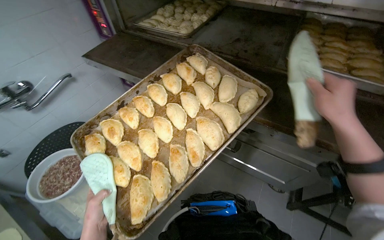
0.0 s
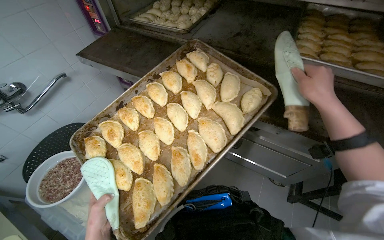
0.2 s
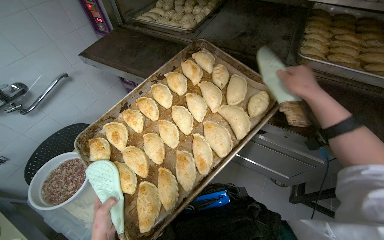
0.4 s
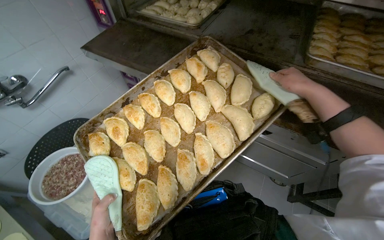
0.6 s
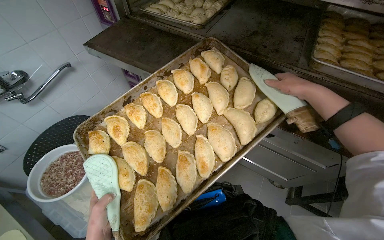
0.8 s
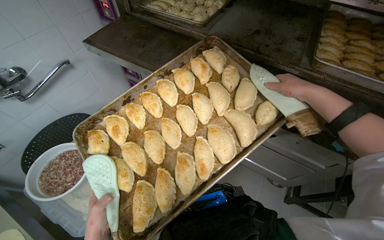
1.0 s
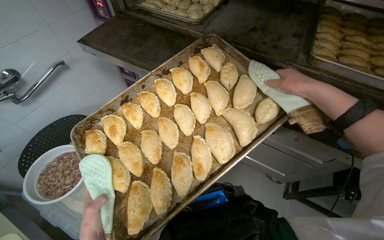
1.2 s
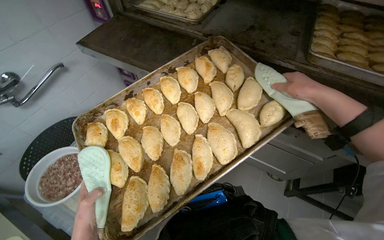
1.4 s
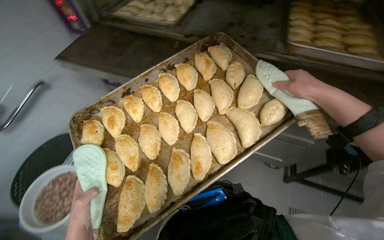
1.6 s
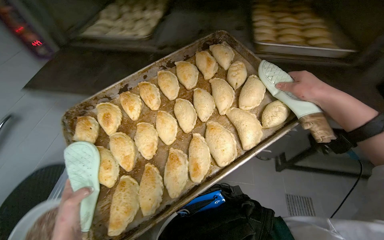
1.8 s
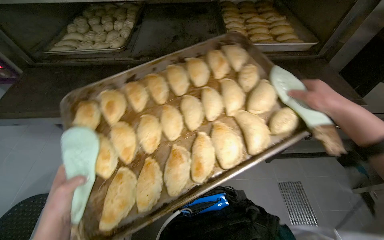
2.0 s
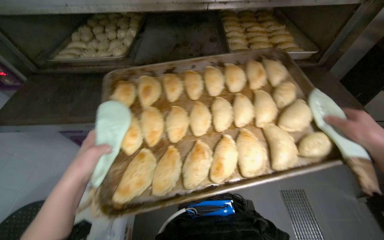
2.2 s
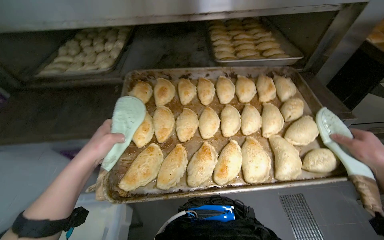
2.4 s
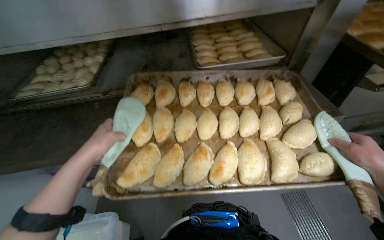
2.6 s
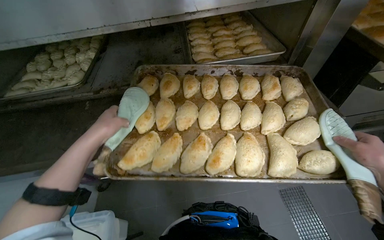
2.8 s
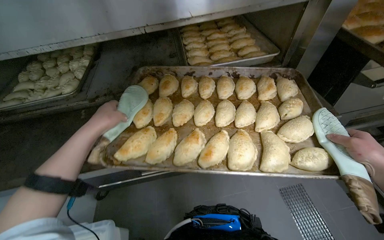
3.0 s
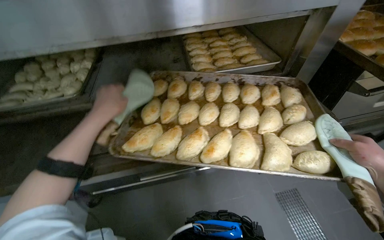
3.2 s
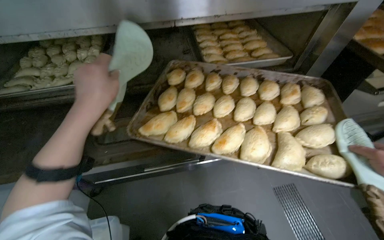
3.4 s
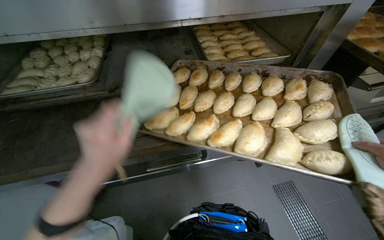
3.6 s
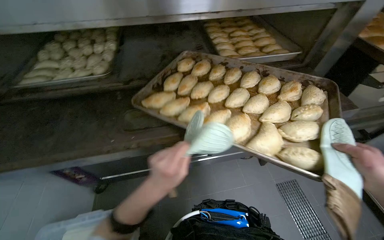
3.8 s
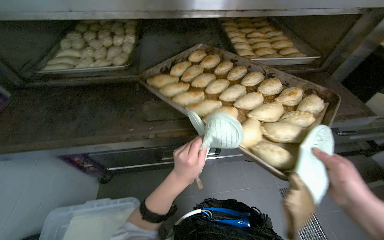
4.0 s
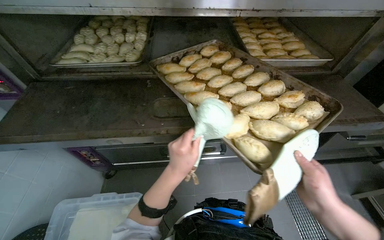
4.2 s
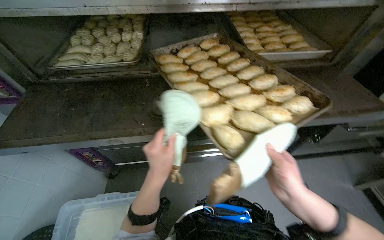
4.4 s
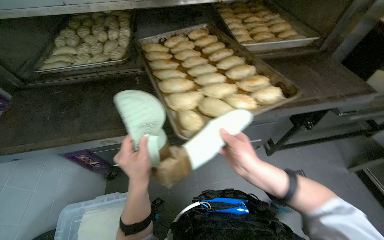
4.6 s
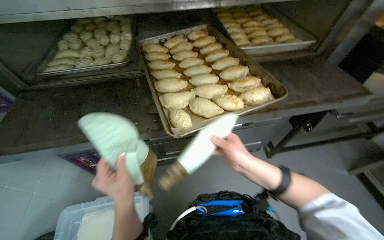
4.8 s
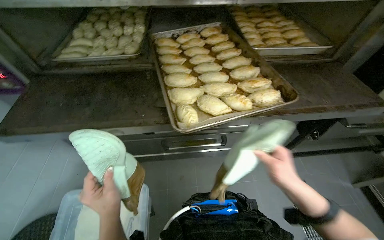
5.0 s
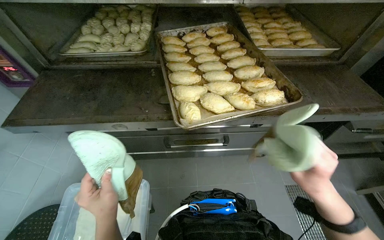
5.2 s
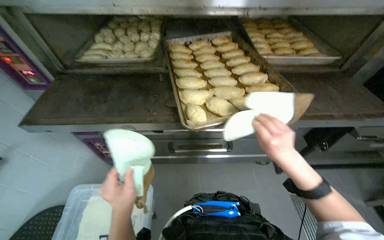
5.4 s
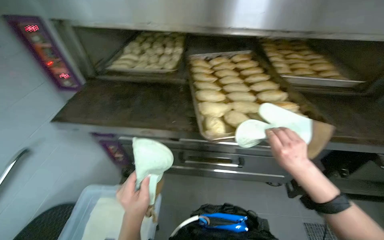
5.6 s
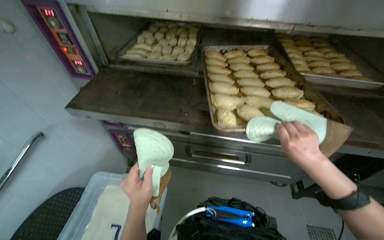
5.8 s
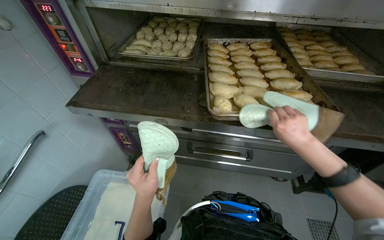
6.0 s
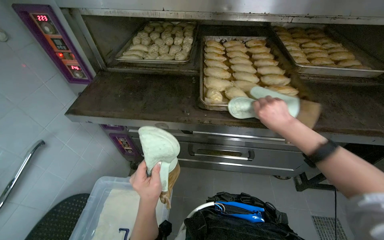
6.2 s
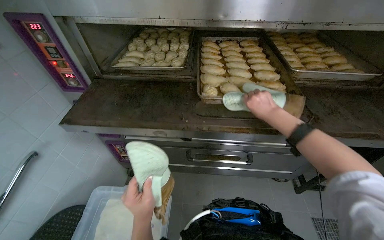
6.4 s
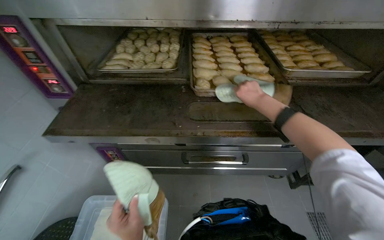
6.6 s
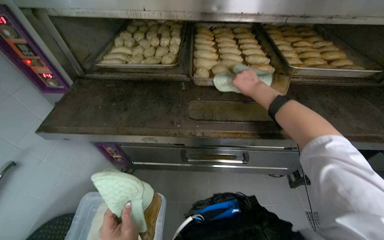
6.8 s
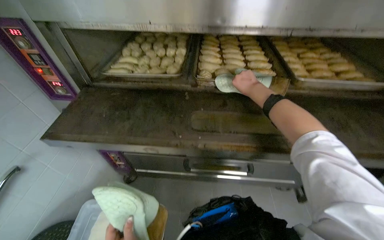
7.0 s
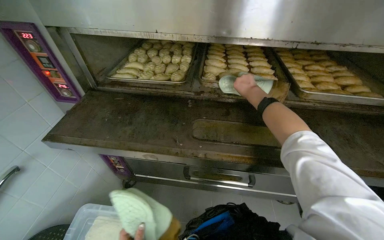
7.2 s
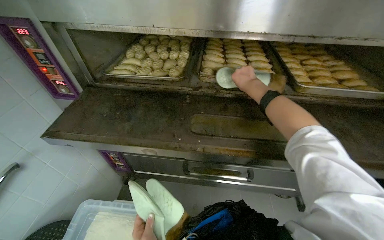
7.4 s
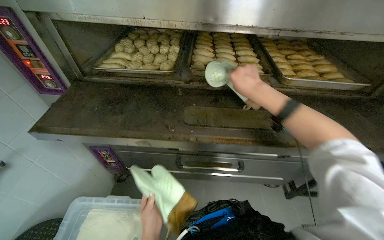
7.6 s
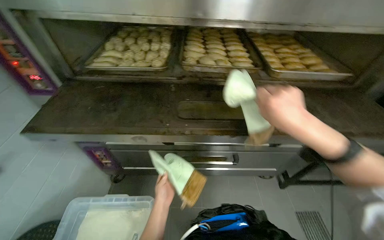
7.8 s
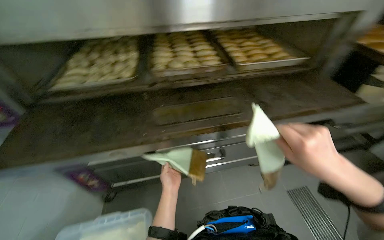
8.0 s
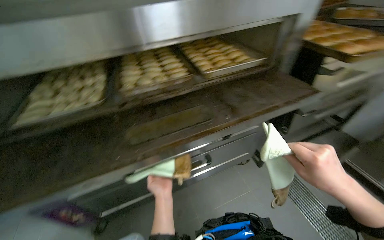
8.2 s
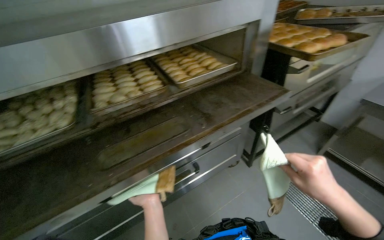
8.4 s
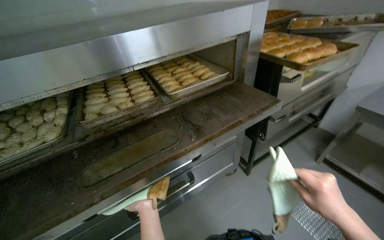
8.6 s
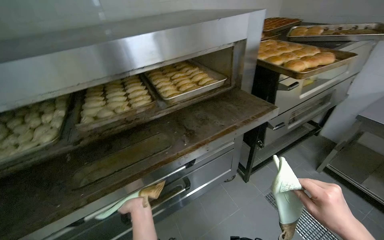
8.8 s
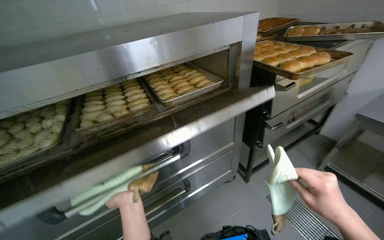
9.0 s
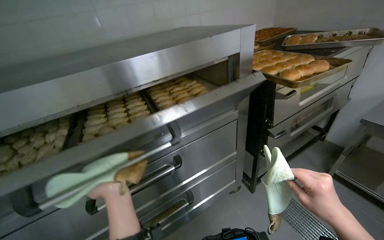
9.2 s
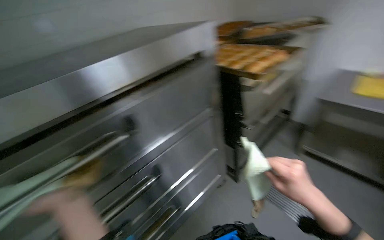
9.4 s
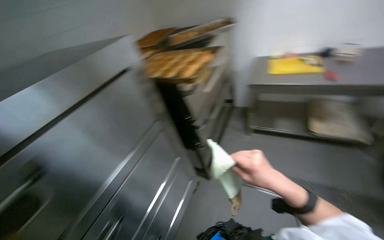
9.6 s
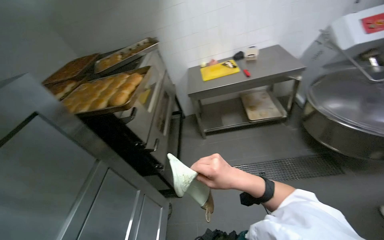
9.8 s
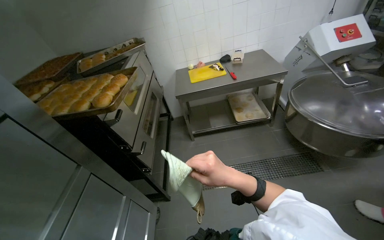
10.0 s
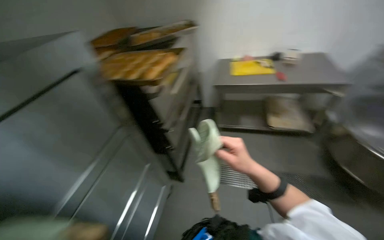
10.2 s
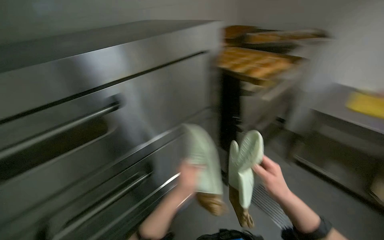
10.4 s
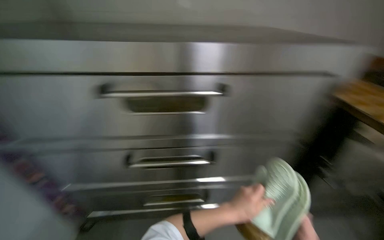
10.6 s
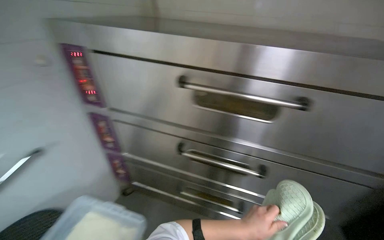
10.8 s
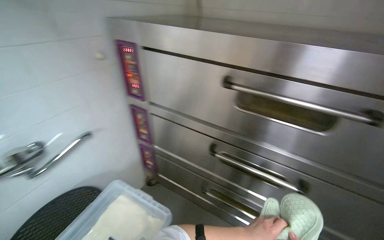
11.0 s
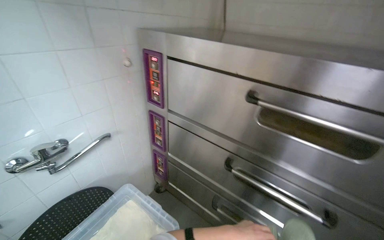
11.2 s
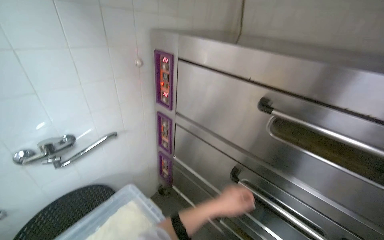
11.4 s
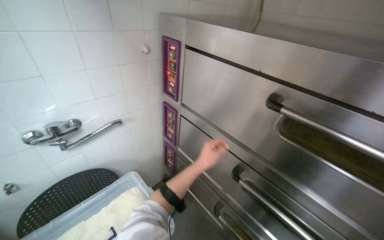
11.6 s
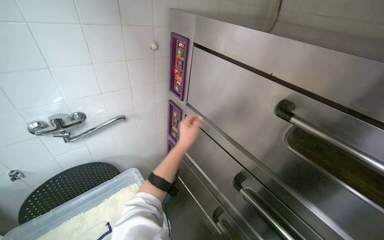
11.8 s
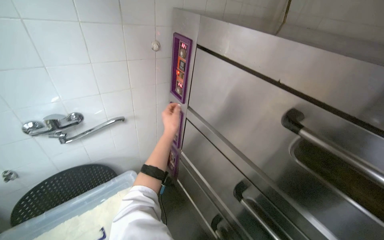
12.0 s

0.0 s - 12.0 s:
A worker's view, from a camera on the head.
Job: cooking food.
The whole recording: Removing baked goods from oven. The worker uses oven mitts to remove trays of baked goods from the oven.
0.0 s - 1.6 s: The right hand goes approximately 15 cm farther from the camera and up the picture.
1.6 s - 3.0 s: The wearer looks about 35 degrees further to the left.
3.0 s - 4.4 s: The wearer's head swings about 35 degrees to the left. The left hand heads down the picture, nearer to the camera and to the right, covering roughly 50 cm.
4.4 s - 6.0 s: The left hand moves down the picture, about 15 cm. The right hand heads up the picture and farther from the camera, covering some 15 cm.
6.0 s - 7.6 s: The right hand shifts roughly 25 cm up the picture and to the left.
7.6 s - 9.0 s: The head turns to the right by roughly 35 degrees.
9.0 s - 10.4 s: The wearer looks some 35 degrees further to the right.
10.4 s - 12.0 s: The wearer's head swings roughly 60 degrees to the left.

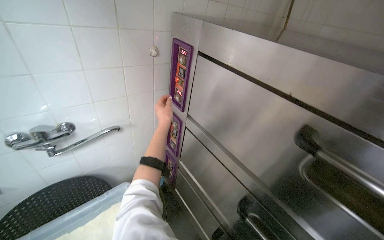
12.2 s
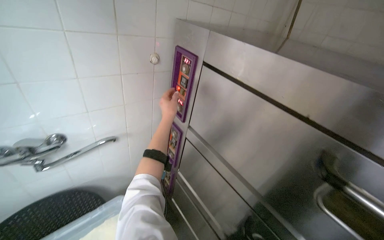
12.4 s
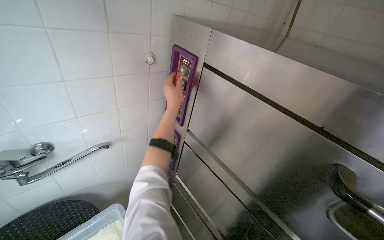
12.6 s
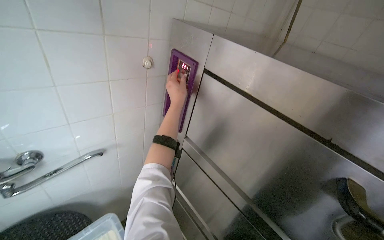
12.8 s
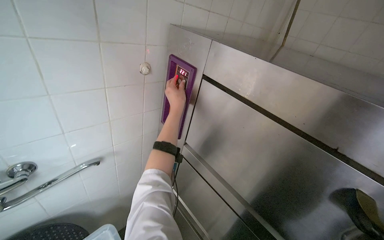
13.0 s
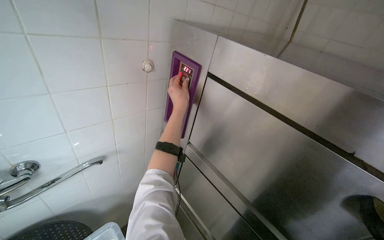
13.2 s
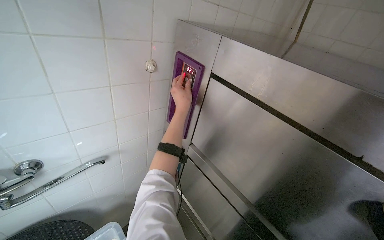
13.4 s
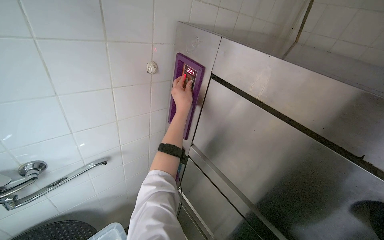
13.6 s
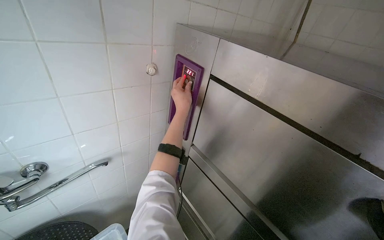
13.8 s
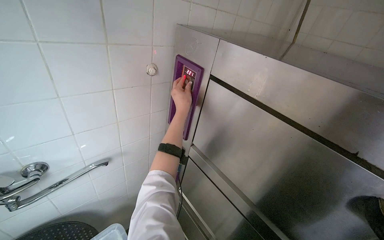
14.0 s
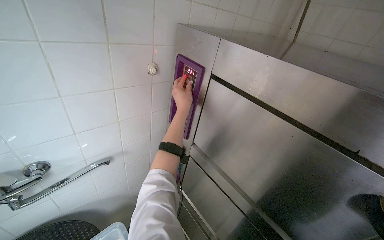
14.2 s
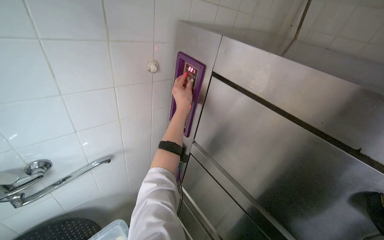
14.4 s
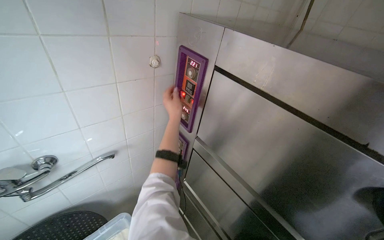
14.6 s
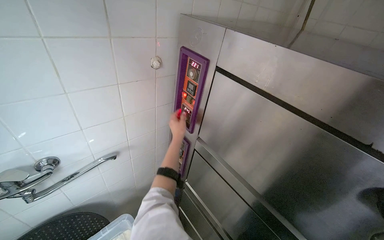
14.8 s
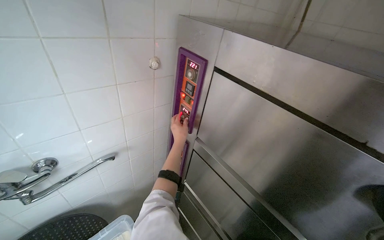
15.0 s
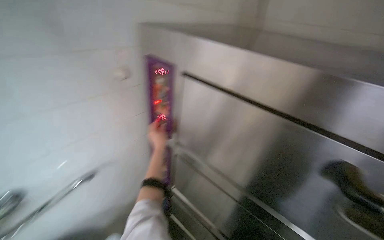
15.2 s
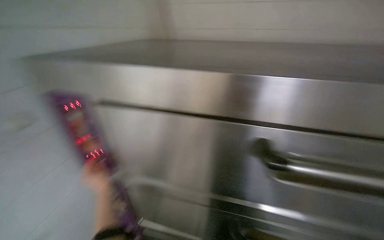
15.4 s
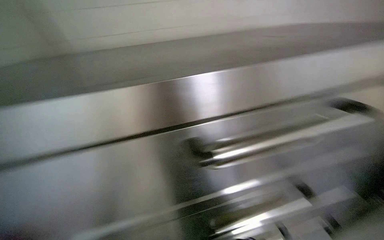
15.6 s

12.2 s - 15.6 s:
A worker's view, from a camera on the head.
Job: cooking food.
The whole recording: Removing baked goods from oven. The worker uses oven mitts to remove trays of baked goods from the oven.
13.8 s - 15.6 s: The head turns to the right by roughly 45 degrees.

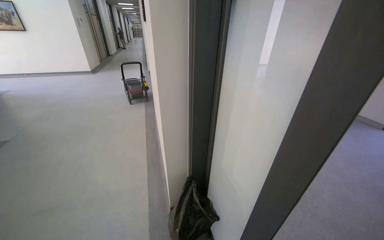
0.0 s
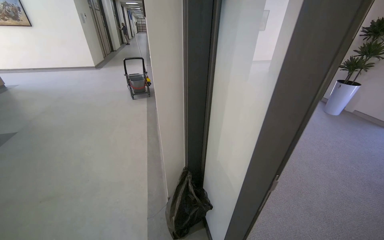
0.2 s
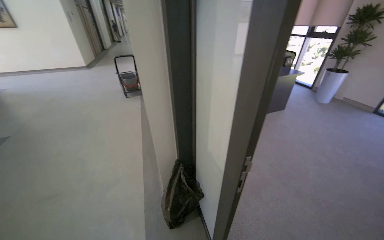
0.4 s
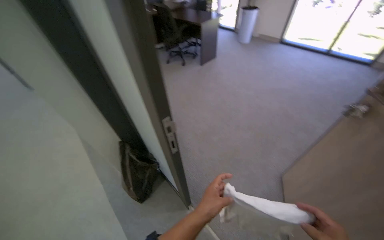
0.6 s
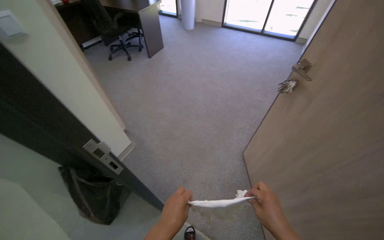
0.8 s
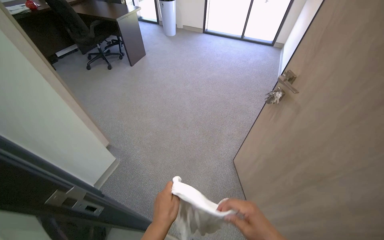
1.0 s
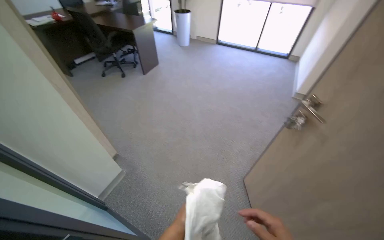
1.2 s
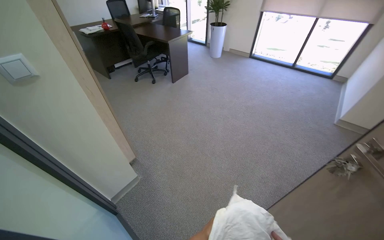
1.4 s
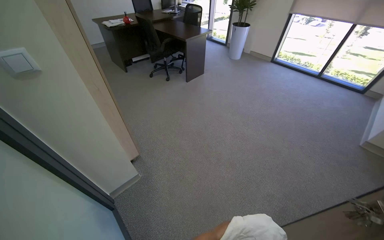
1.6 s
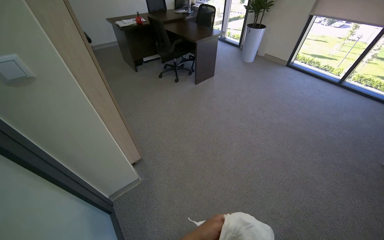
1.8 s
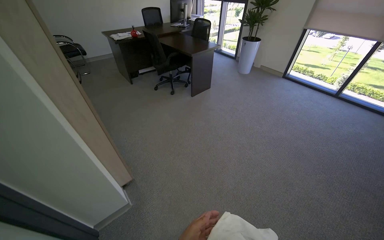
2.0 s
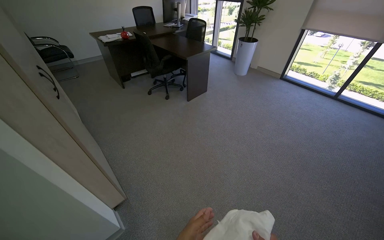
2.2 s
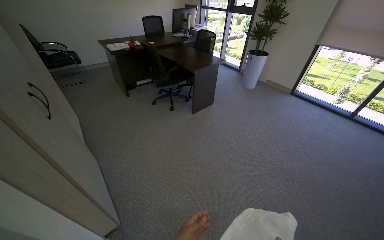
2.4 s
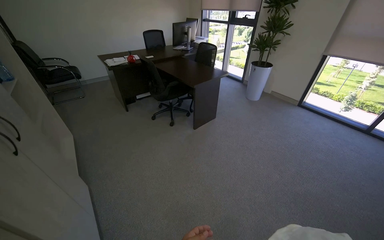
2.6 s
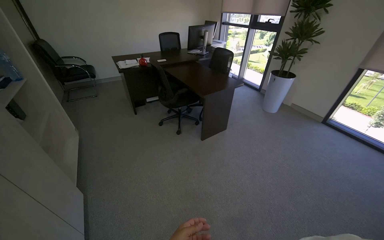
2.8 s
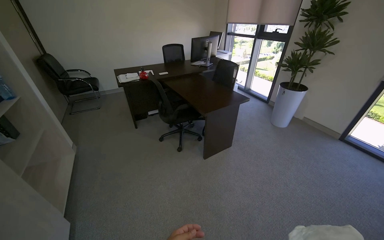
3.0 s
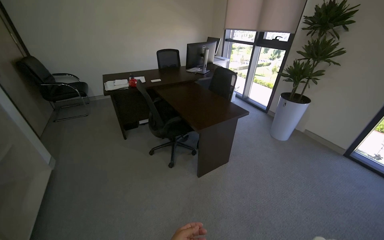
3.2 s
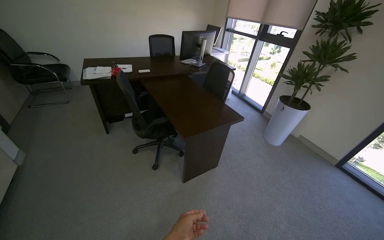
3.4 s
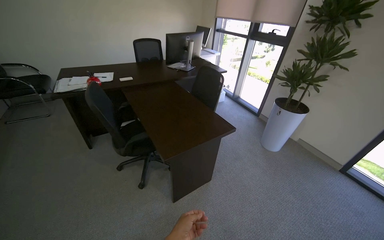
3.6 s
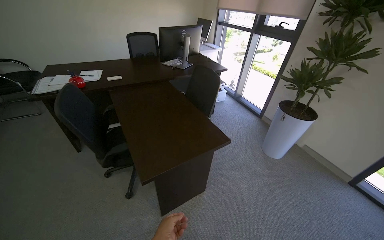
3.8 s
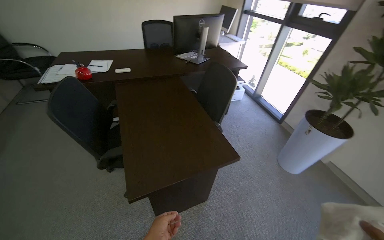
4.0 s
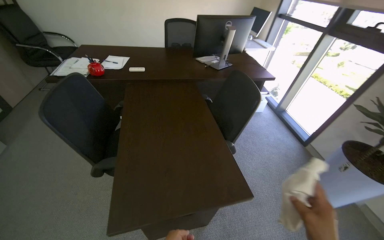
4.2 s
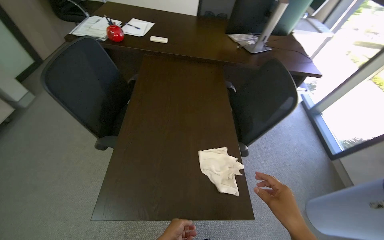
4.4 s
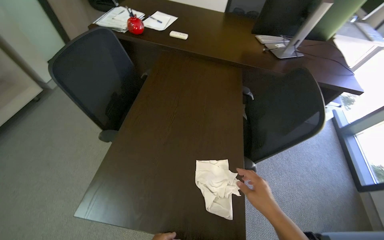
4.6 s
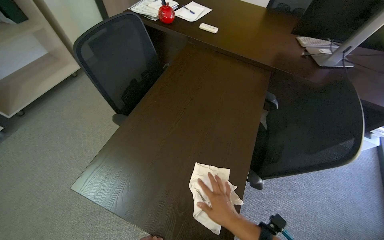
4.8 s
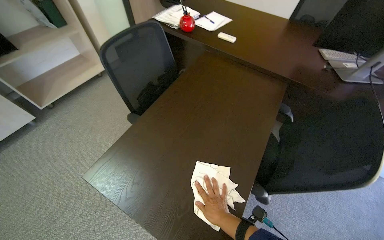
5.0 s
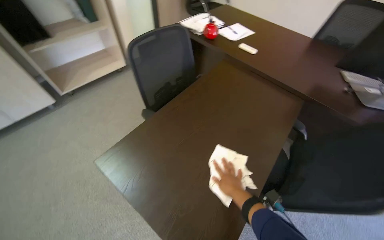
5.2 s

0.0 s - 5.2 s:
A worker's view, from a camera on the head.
Job: wiping surfaces.
The whole recording: Wiping office desk and shelves. The worker wipes the office desk and adjacent shelves with a cloth.
0.0 s - 1.8 s: The camera travels approximately 70 cm. The head rotates some 20 degrees to the right. The camera pitches downward, by some 15 degrees.
3.4 s - 5.2 s: The camera travels approximately 1 m. The wearer looks approximately 70 degrees further to the left. The wearer looks roughly 10 degrees further downward.
